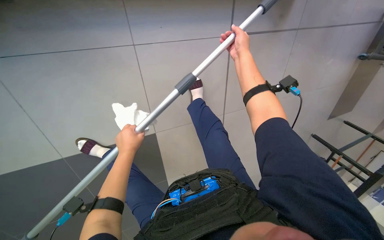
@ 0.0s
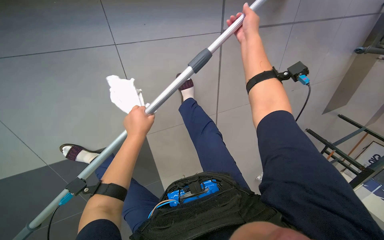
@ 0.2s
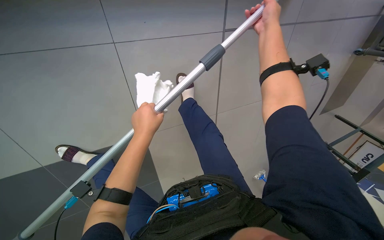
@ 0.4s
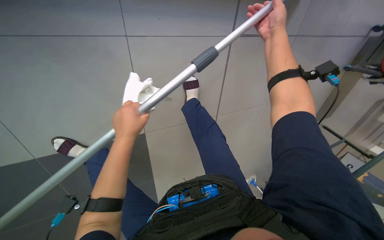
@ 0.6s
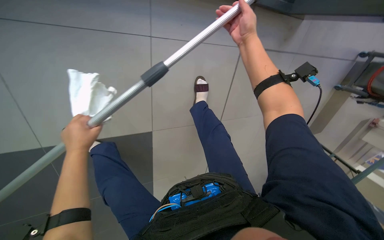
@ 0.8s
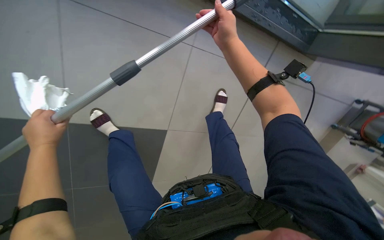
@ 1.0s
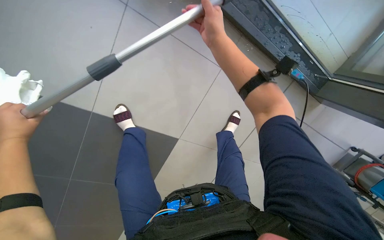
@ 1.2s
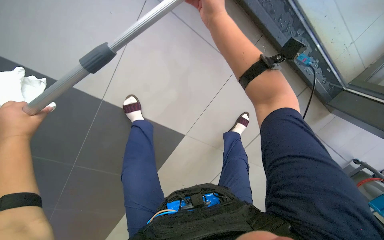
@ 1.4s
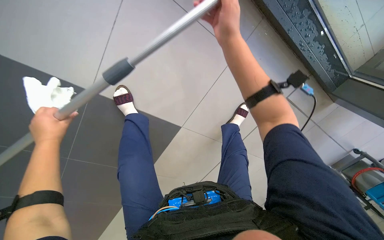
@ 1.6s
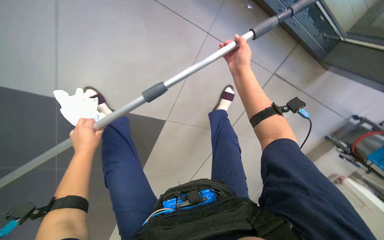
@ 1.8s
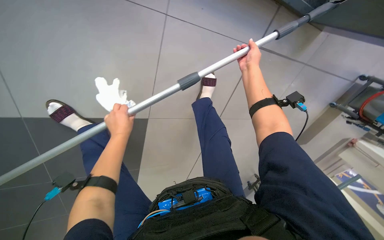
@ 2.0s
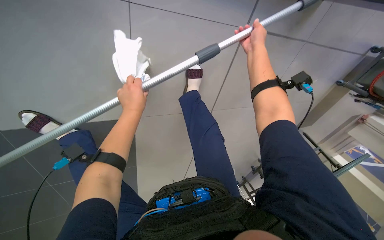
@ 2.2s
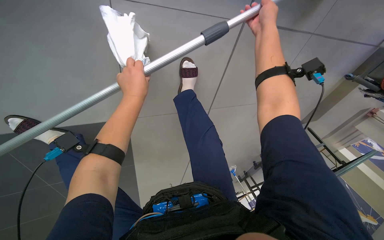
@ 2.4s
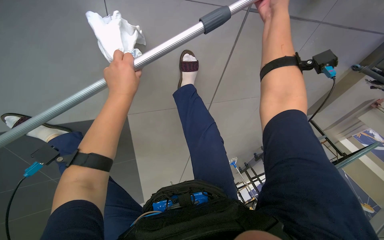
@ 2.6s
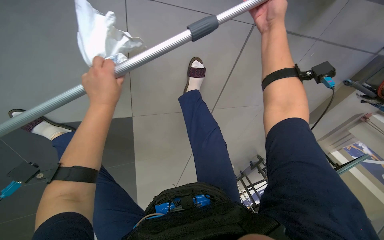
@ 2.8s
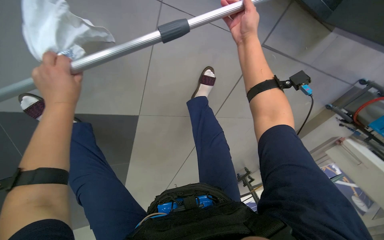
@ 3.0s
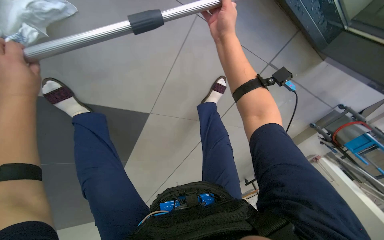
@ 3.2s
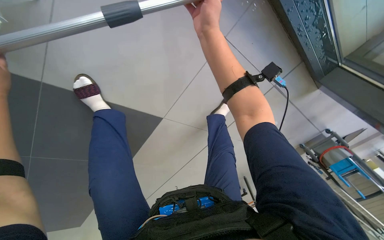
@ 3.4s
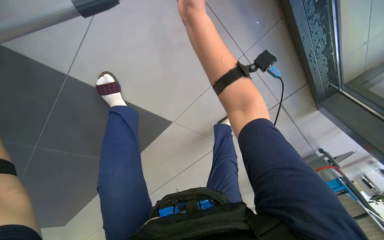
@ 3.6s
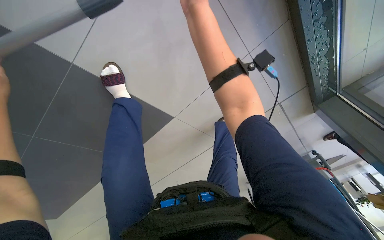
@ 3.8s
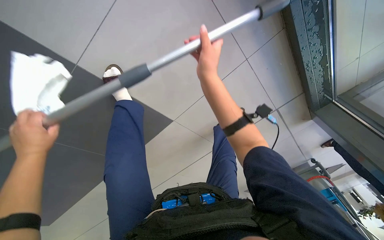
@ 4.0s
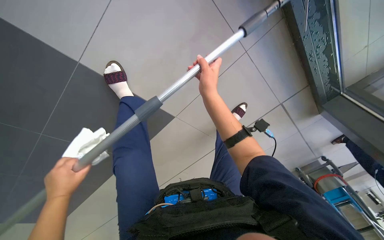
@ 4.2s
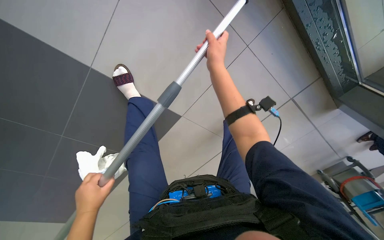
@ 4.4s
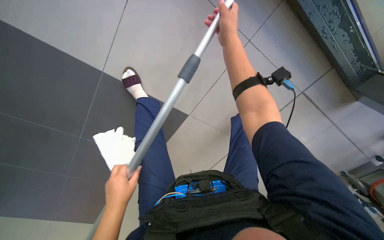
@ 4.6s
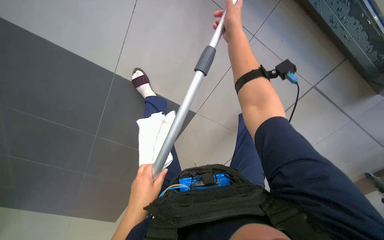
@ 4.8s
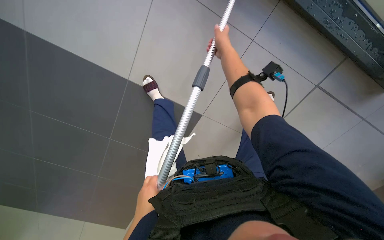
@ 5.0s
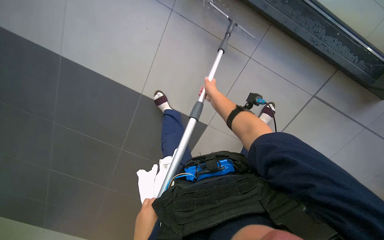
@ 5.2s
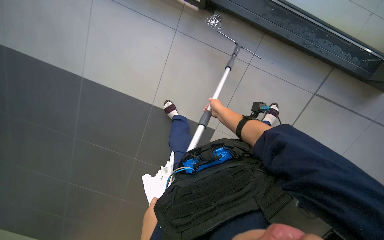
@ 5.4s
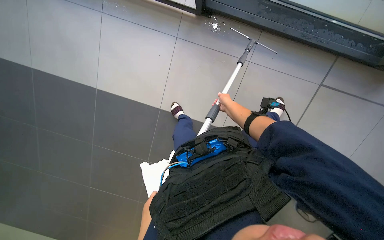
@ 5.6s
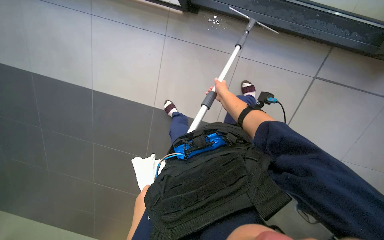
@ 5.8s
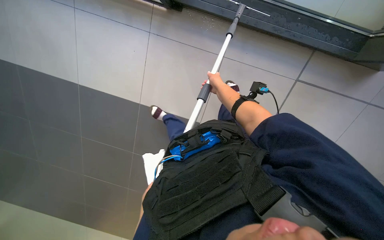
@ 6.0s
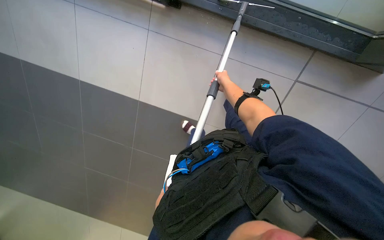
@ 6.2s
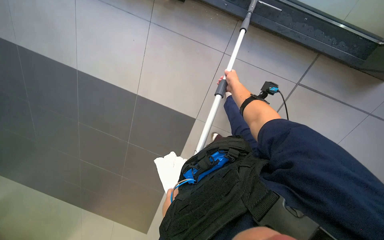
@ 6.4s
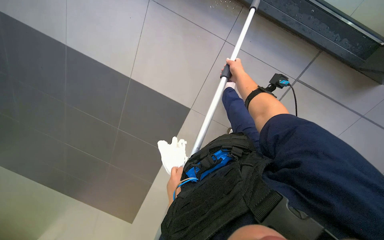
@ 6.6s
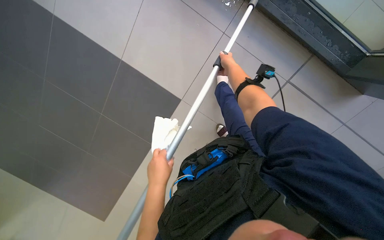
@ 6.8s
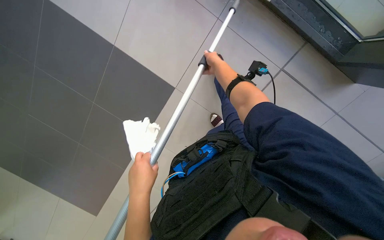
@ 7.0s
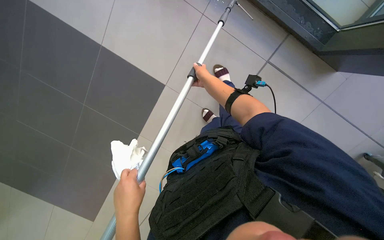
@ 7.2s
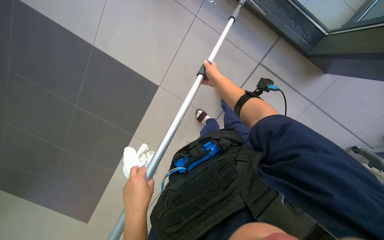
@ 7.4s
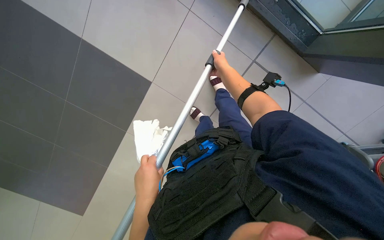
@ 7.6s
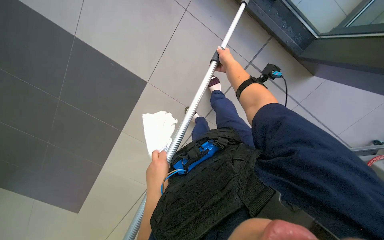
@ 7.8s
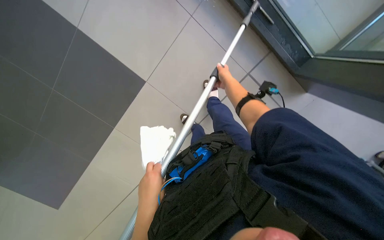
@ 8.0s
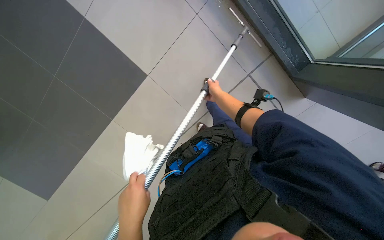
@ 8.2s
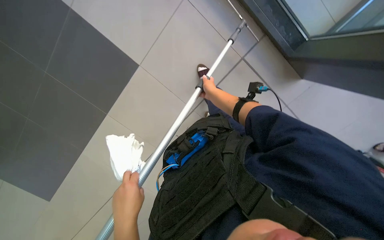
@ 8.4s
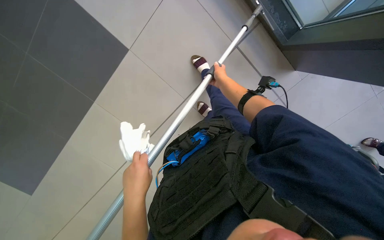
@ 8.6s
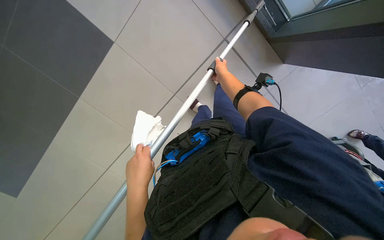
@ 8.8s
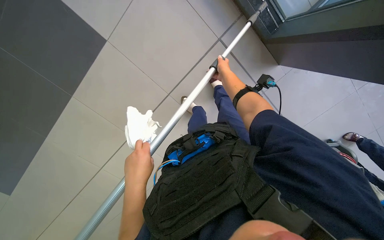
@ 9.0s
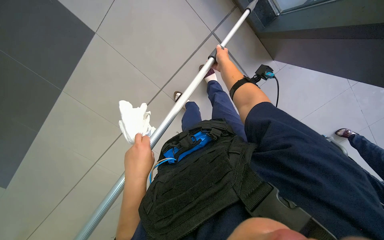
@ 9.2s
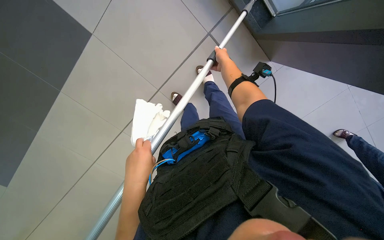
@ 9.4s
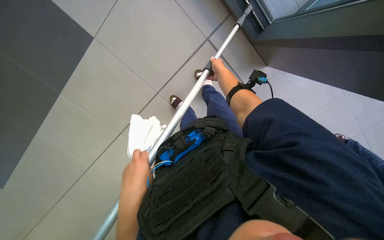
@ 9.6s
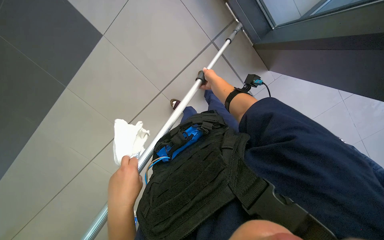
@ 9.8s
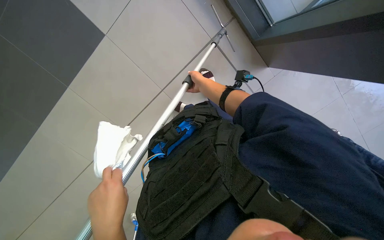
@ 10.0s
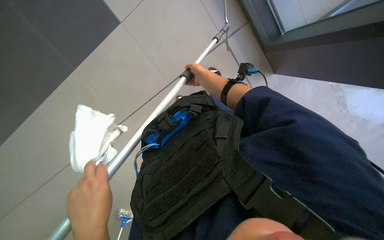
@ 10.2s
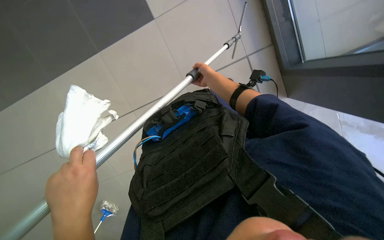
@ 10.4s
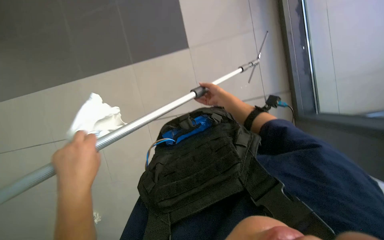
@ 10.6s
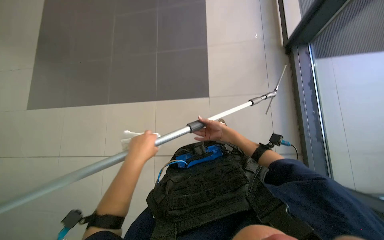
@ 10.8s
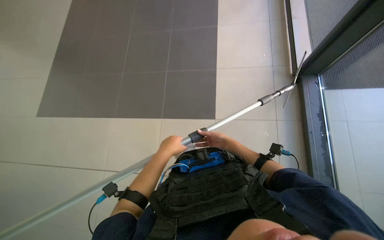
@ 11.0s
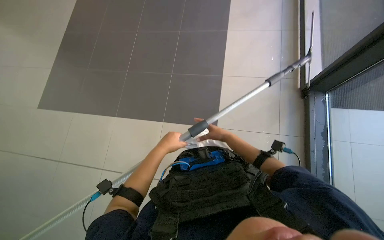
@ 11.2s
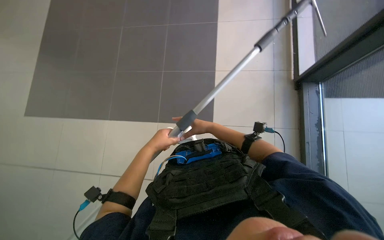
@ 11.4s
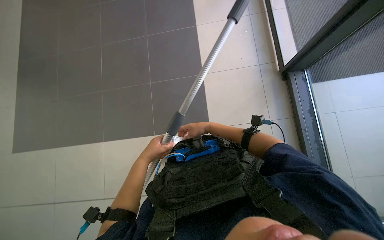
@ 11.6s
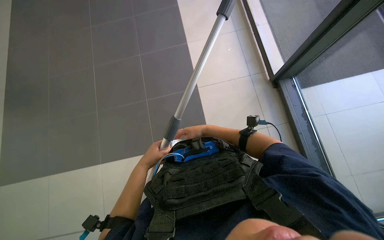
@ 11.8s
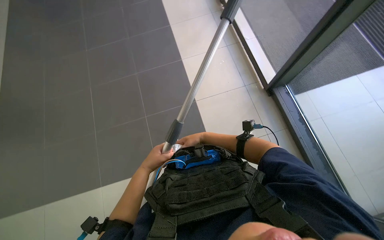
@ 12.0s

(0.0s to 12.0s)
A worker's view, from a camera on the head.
Job: cleaning windows.
The whole recording: Cleaning glass panels. The worker cleans the glass panels with a long pole tool and then wipes them with a cloth.
0.0s - 1.6s: The left hand goes some 20 cm to the left and nearer to the camera. Meanwhile the right hand is displaced to the left by approximately 10 cm.
1.6s - 3.0s: The left hand moves to the right and up the picture, some 30 cm. Meanwhile the right hand travels to the right by some 25 cm, and moves roughly 35 cm farther from the camera and comes back.
3.0s - 4.4s: The camera is carried approximately 40 cm. The view tilts about 15 degrees upward.
4.4s - 6.0s: The camera travels approximately 40 cm. The view pans to the left by roughly 20 degrees.
6.0s - 7.6s: The camera pitches downward, by about 15 degrees.
7.6s - 9.0s: The right hand moves farther from the camera, about 15 cm.
10.4s - 12.0s: The view tips upward by some 30 degrees.

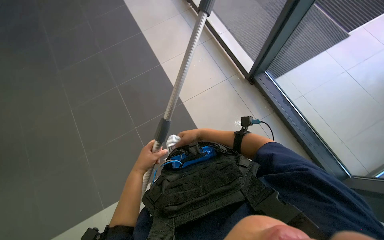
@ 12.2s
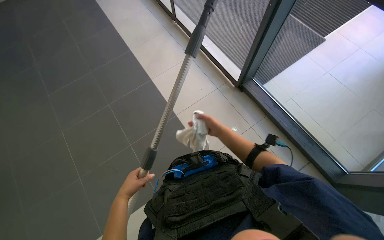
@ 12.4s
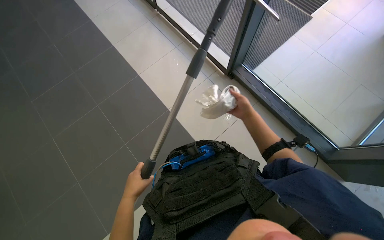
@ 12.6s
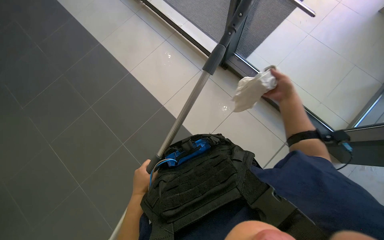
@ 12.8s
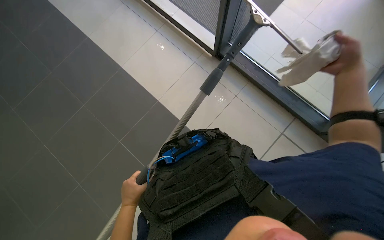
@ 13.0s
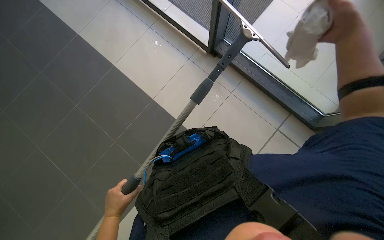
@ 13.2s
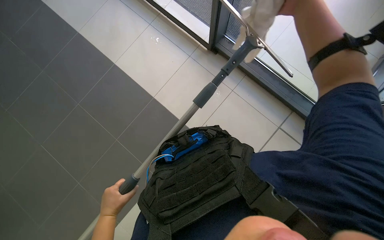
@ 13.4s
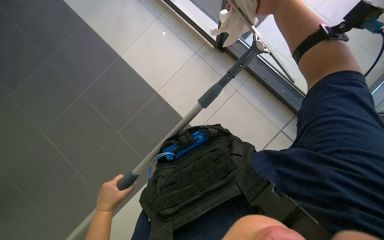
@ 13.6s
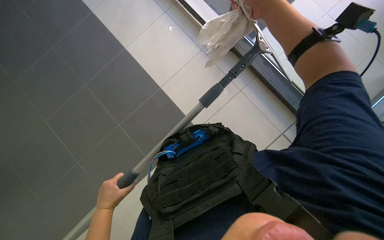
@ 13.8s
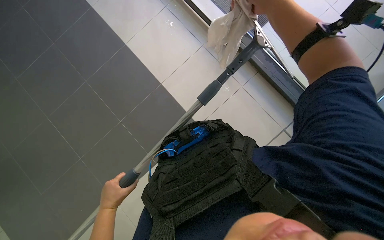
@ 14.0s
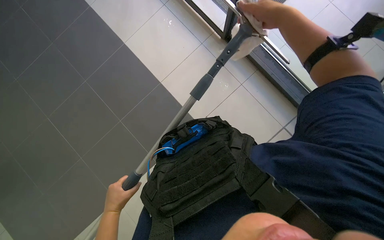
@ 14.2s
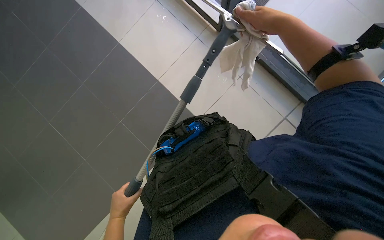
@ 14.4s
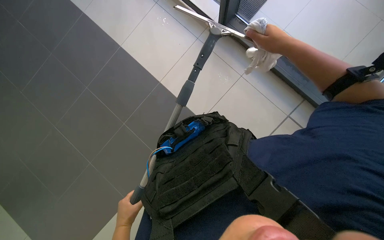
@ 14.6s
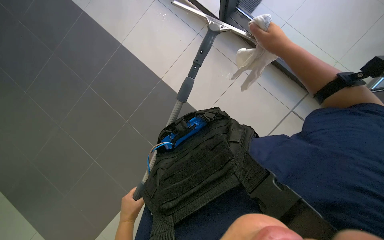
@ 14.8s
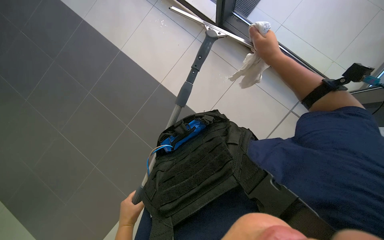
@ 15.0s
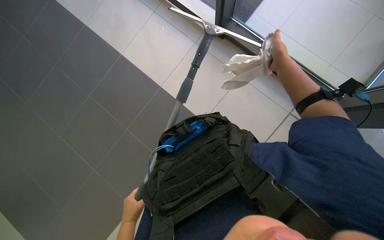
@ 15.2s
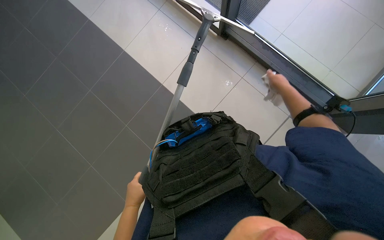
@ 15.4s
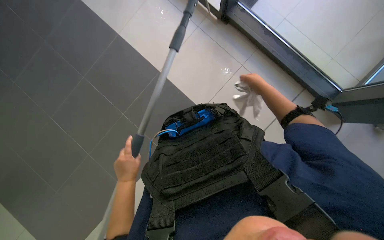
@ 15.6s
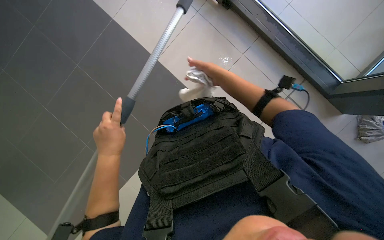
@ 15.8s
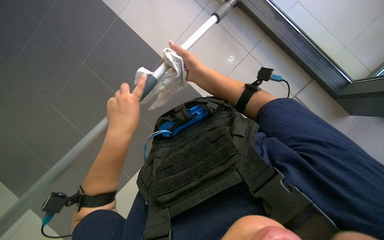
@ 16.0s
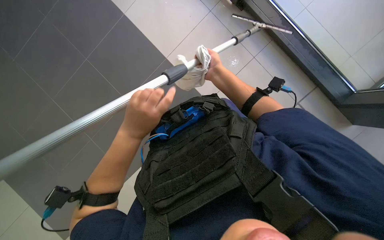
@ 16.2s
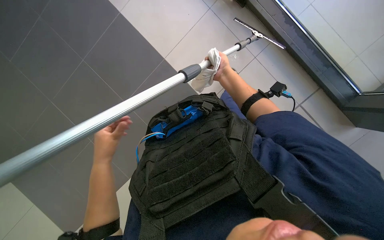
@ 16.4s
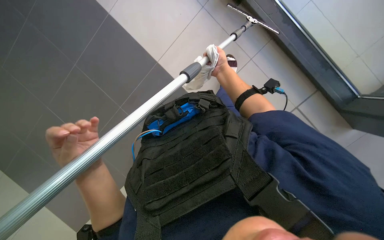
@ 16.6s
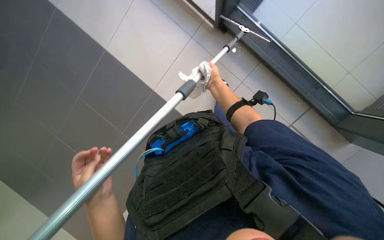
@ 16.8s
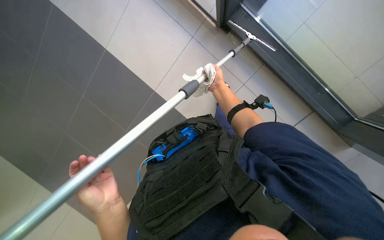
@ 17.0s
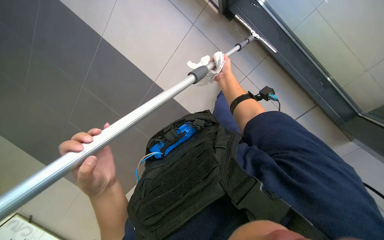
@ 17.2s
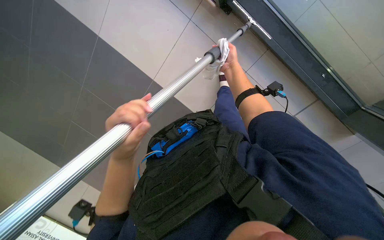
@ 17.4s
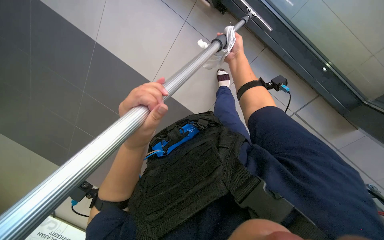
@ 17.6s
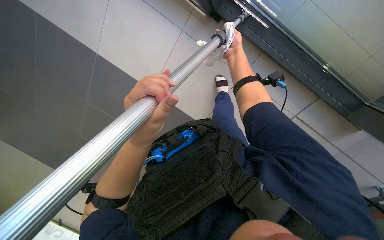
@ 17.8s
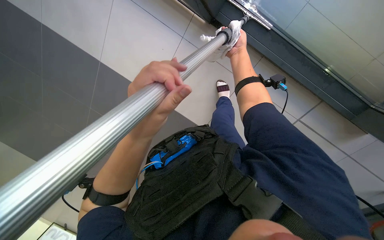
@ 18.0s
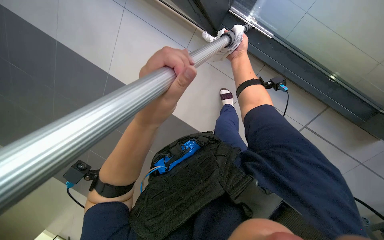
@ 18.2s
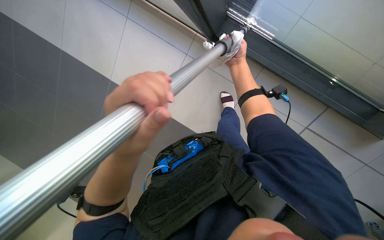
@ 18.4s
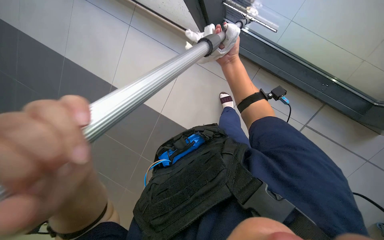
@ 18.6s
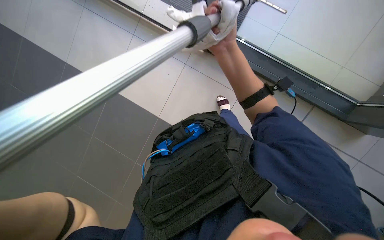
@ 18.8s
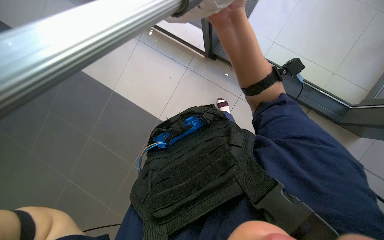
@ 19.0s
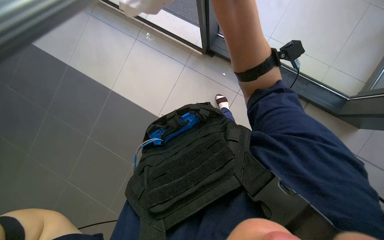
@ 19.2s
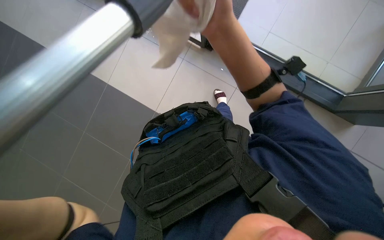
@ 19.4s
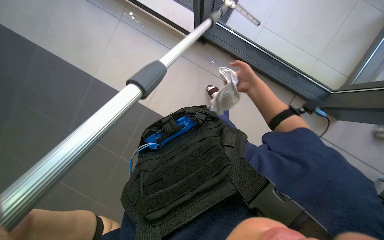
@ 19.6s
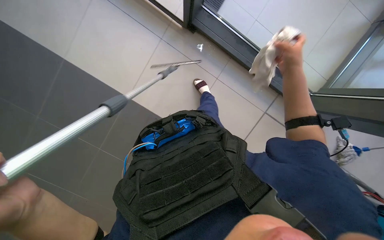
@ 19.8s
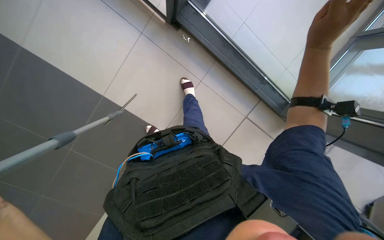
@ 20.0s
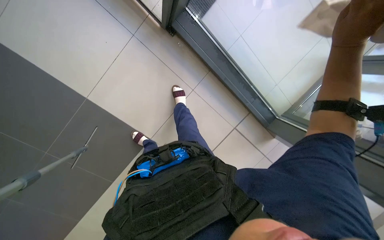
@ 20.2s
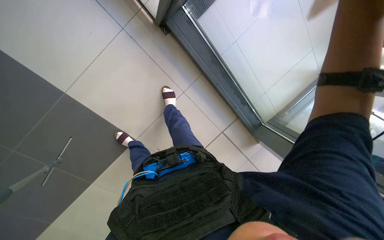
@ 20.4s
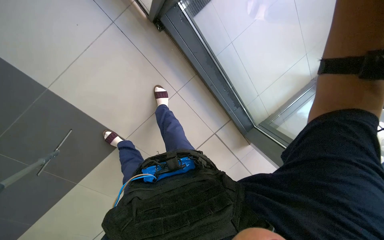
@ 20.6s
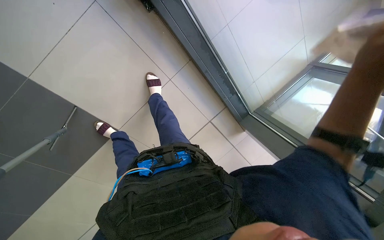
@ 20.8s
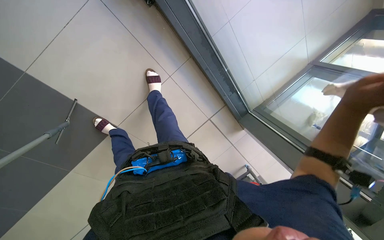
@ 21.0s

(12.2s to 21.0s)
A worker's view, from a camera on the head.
Job: cleaning windows.
The whole recording: Cleaning glass panels. The worker cleans the glass panels with a long pole tool and then wipes them with a cloth.
12.2s - 13.6s: The right hand is displaced nearer to the camera, to the right and up the picture by approximately 50 cm; the left hand is displaced down the picture by some 10 cm.
13.6s - 15.2s: The left hand travels down the picture by some 10 cm.
15.2s - 16.6s: The right hand moves to the left and farther from the camera, approximately 25 cm. Meanwhile the left hand goes about 25 cm nearer to the camera and up the picture.
16.6s - 18.0s: The right hand shifts some 15 cm up the picture. The left hand shifts roughly 25 cm up the picture, nearer to the camera and to the right.
18.0s - 19.6s: The right hand travels down the picture by roughly 20 cm, and moves about 30 cm nearer to the camera and comes back.
19.6s - 21.0s: The camera sweeps to the right, by some 30 degrees.
